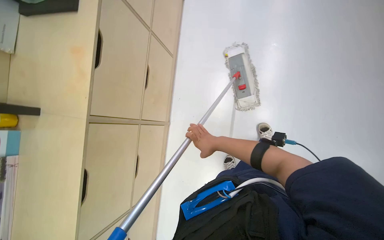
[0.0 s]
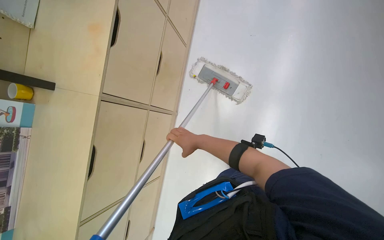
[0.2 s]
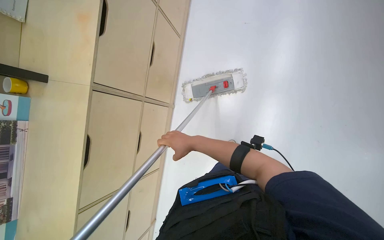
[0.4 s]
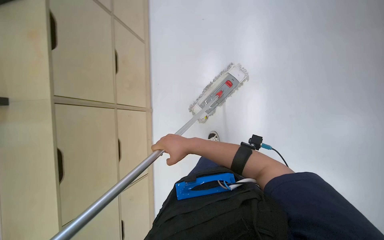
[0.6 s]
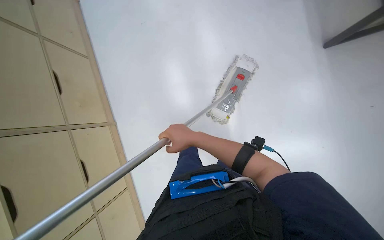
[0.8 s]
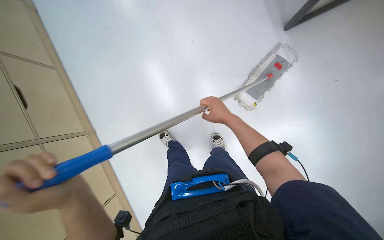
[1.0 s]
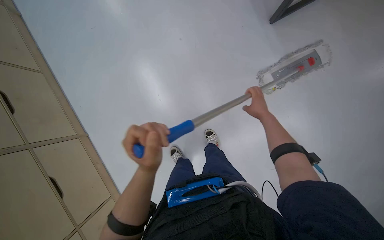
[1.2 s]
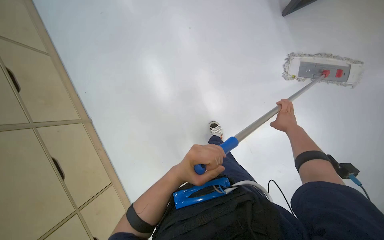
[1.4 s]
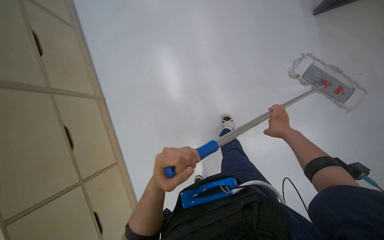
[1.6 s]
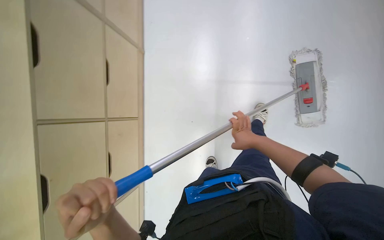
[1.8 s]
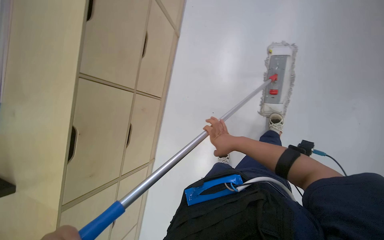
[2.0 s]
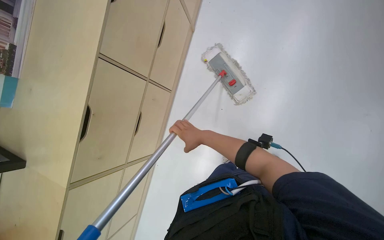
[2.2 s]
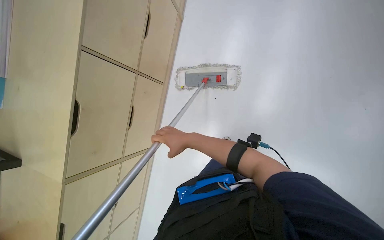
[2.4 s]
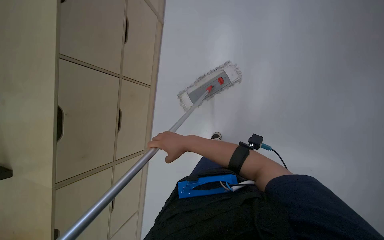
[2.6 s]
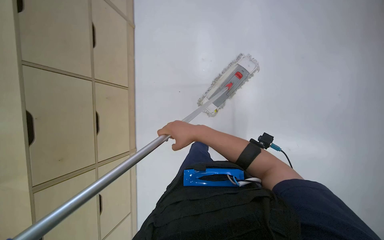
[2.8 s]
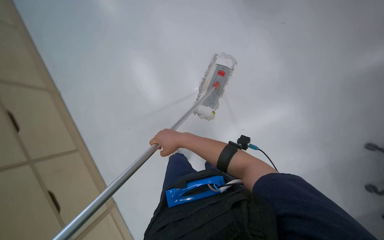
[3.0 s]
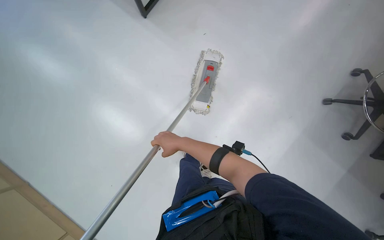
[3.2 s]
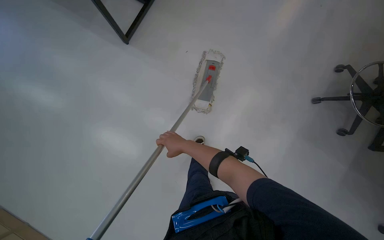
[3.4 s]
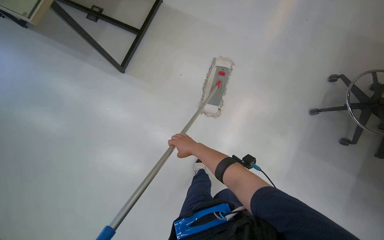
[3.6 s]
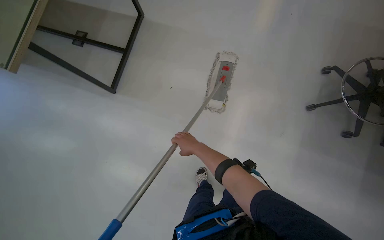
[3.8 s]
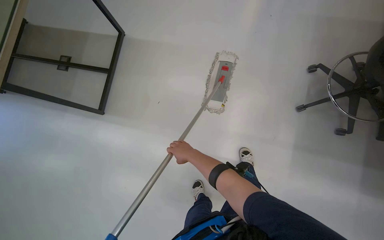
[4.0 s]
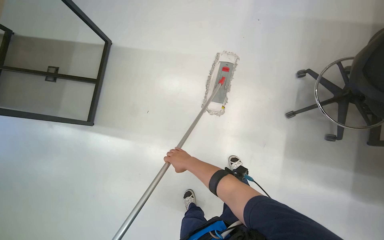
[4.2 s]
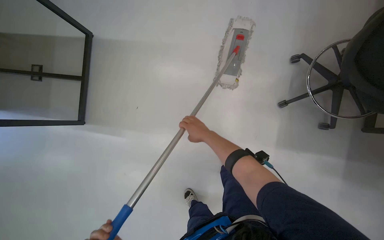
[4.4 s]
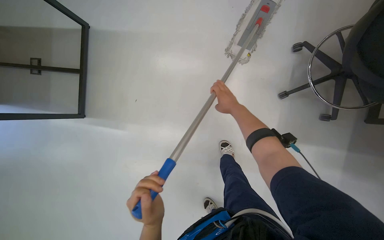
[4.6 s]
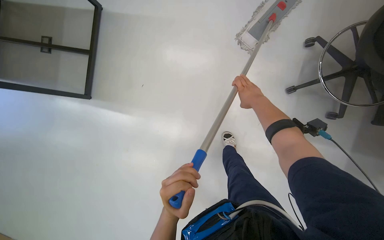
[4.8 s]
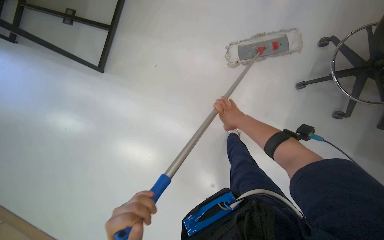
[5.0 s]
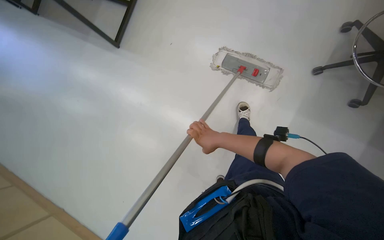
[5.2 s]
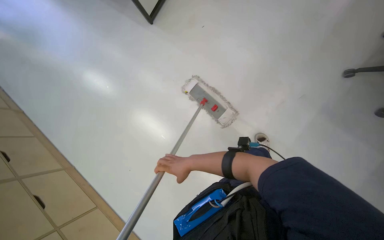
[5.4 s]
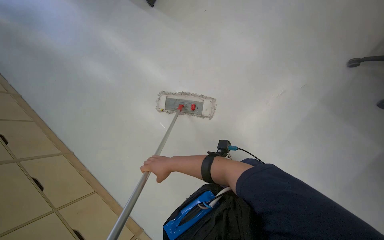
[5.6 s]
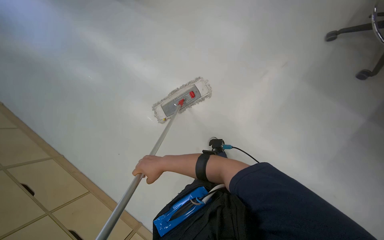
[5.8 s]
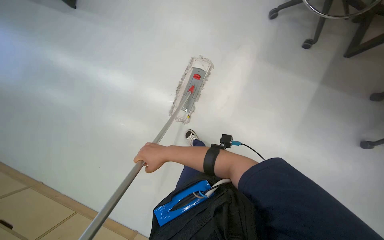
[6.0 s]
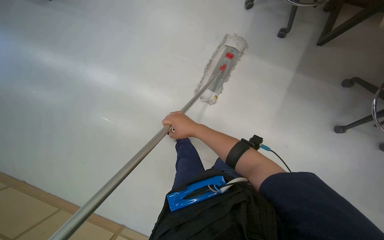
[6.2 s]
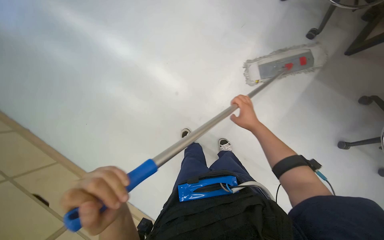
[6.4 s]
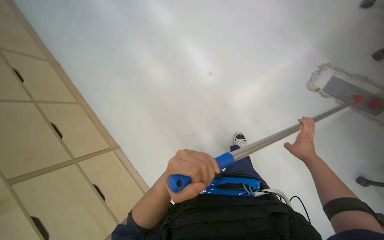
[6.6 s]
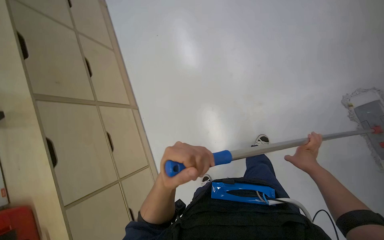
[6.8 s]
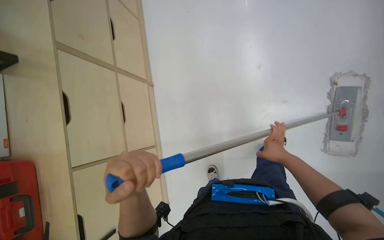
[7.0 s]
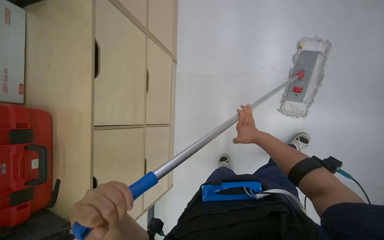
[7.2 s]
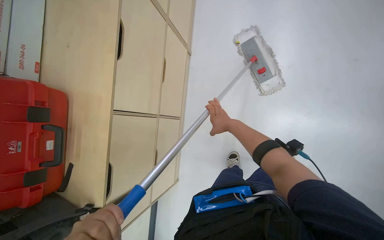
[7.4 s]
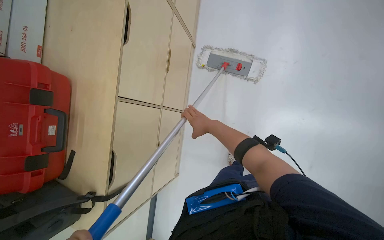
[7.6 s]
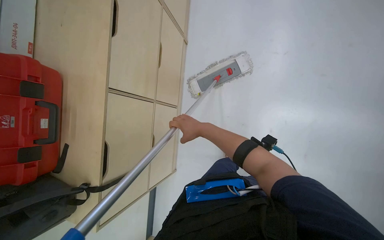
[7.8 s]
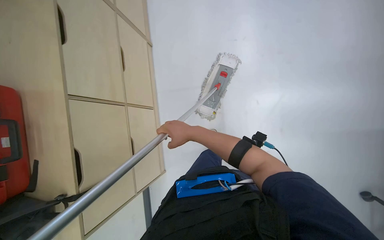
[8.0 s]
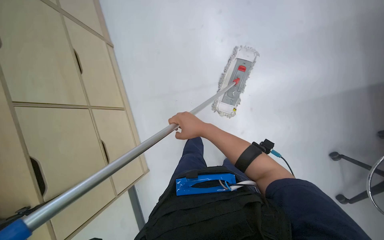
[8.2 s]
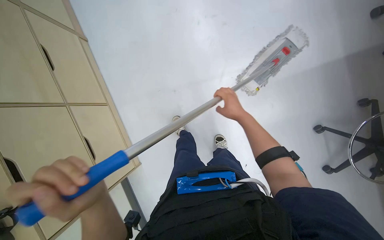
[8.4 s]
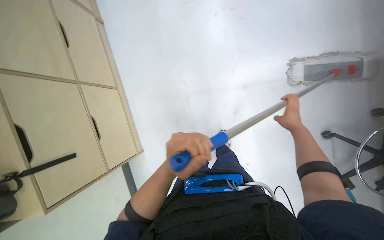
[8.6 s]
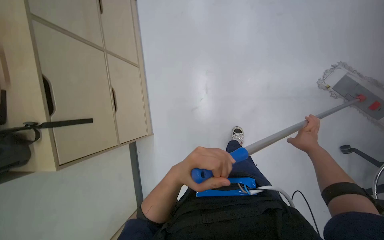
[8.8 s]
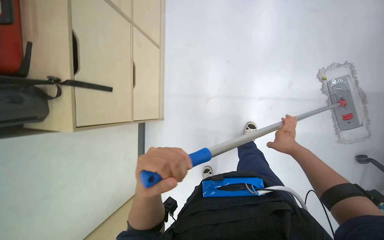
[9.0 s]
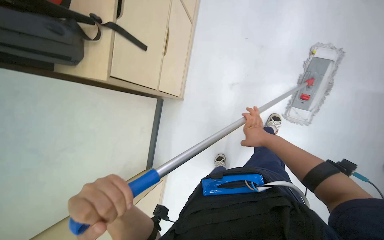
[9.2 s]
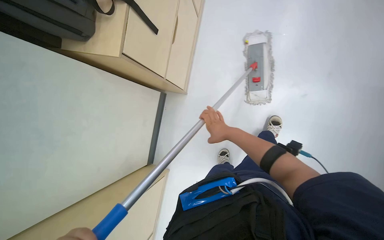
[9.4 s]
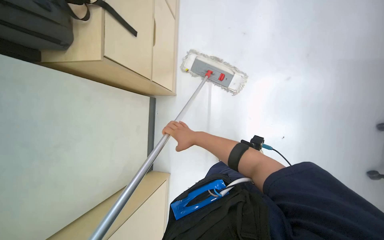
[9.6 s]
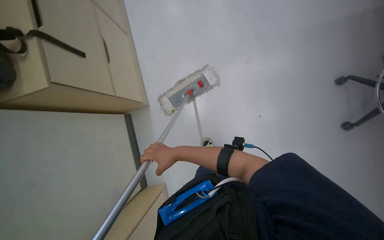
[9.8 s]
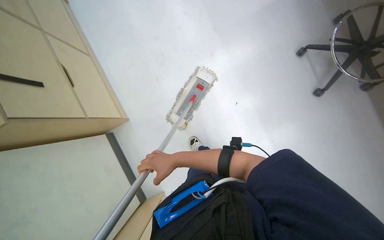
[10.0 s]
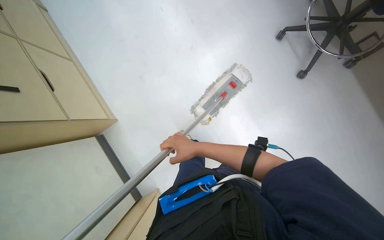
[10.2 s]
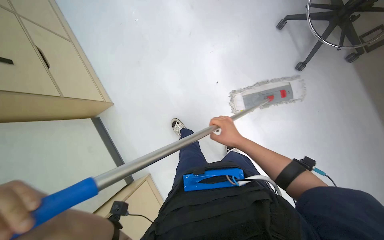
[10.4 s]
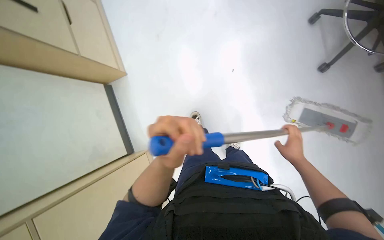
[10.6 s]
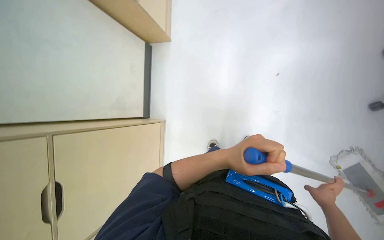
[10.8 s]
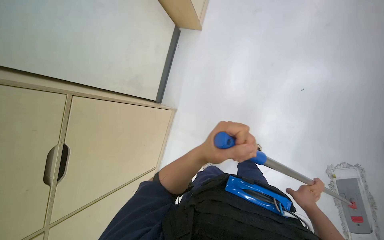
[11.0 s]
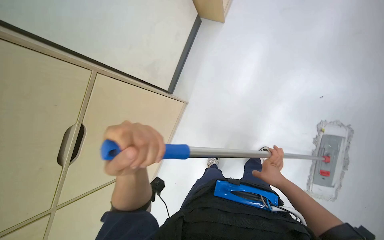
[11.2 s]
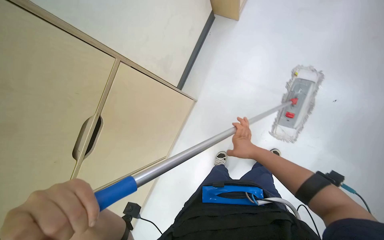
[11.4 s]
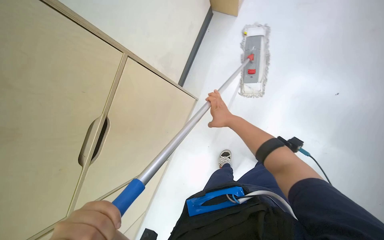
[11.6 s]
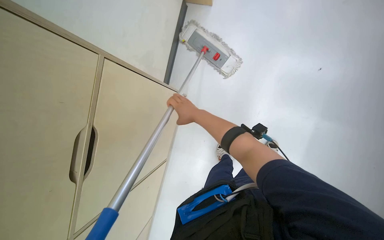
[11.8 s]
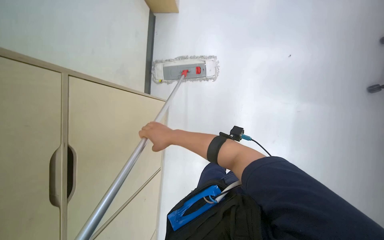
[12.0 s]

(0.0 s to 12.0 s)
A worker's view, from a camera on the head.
Job: mopping floor.
The whole recording: Mopping office floor. The worker mops the office floor, moving chairs and opening a glass door to clean the entire area.
0.0 s - 1.6 s: The view swings roughly 15 degrees to the left. The right hand goes some 20 cm to the right.
1.6 s - 3.0 s: The right hand goes approximately 35 cm to the left.
3.0 s - 4.4 s: The right hand goes roughly 25 cm to the right.
4.4 s - 6.0 s: The wearer looks roughly 15 degrees further downward. The right hand heads down the picture and to the left, covering approximately 30 cm.
6.0 s - 7.6 s: The right hand reaches roughly 60 cm to the right, then returns.
7.6 s - 9.0 s: The right hand moves to the right, approximately 30 cm.

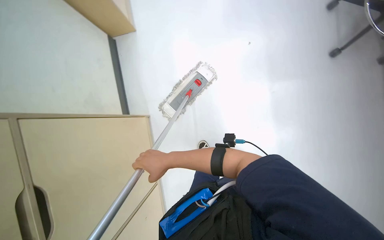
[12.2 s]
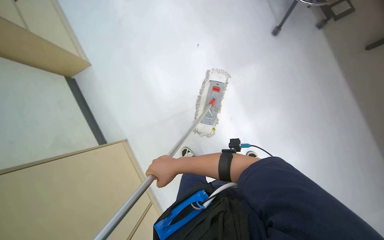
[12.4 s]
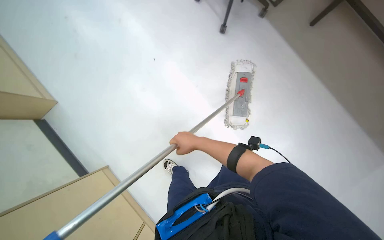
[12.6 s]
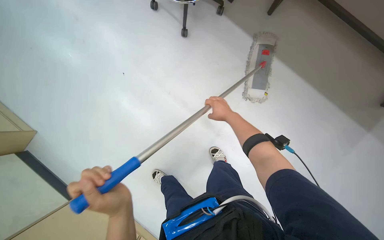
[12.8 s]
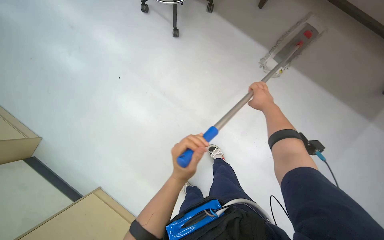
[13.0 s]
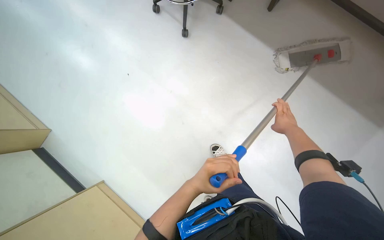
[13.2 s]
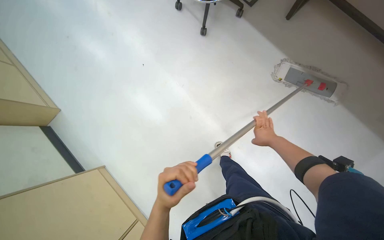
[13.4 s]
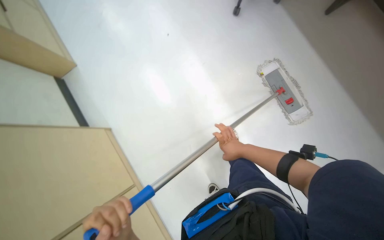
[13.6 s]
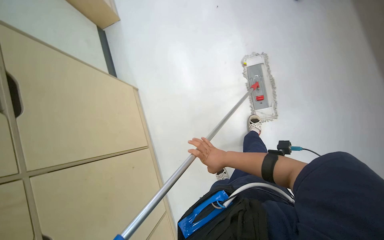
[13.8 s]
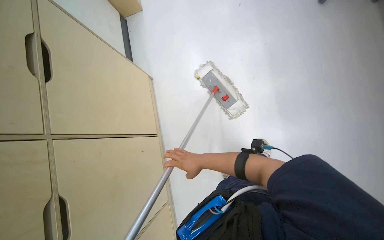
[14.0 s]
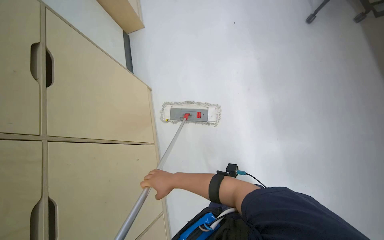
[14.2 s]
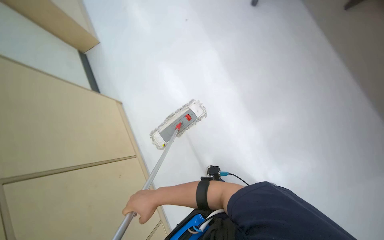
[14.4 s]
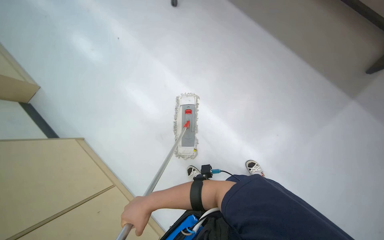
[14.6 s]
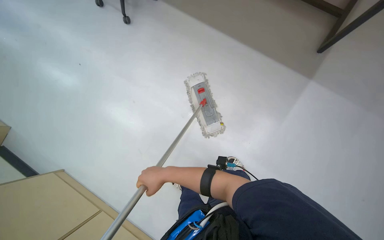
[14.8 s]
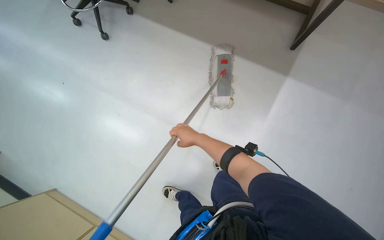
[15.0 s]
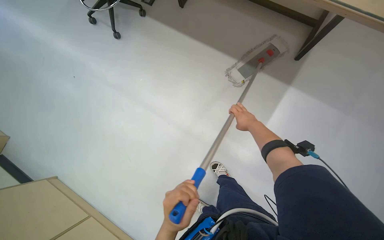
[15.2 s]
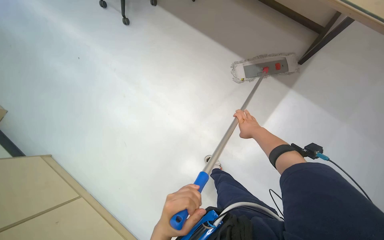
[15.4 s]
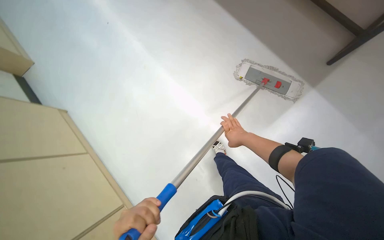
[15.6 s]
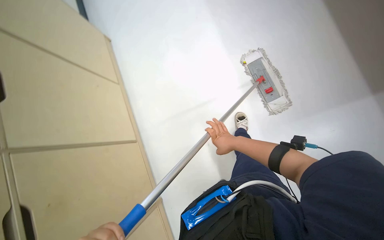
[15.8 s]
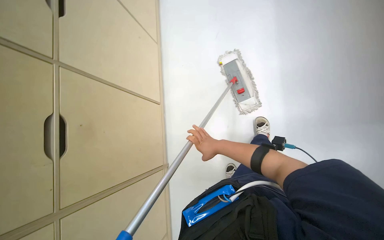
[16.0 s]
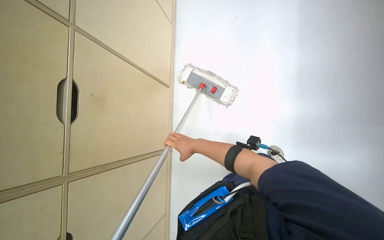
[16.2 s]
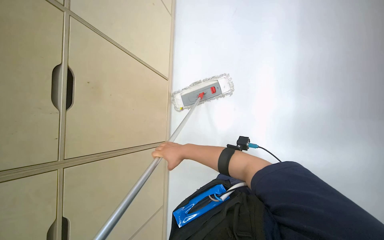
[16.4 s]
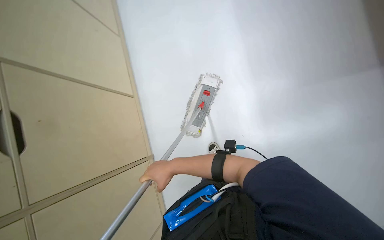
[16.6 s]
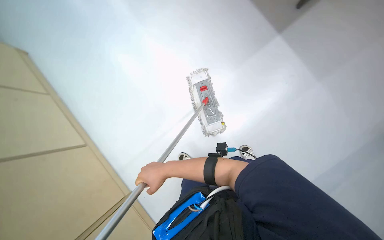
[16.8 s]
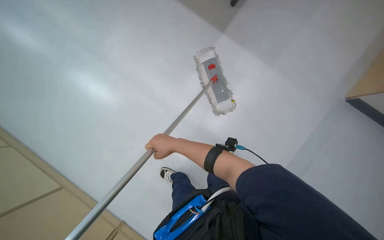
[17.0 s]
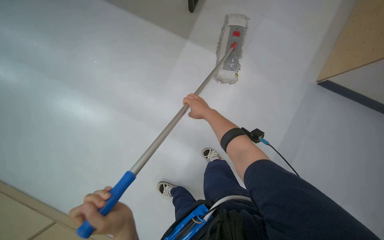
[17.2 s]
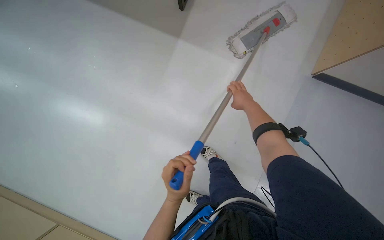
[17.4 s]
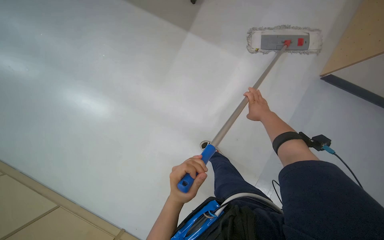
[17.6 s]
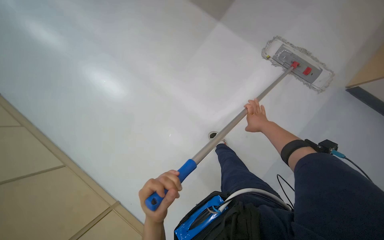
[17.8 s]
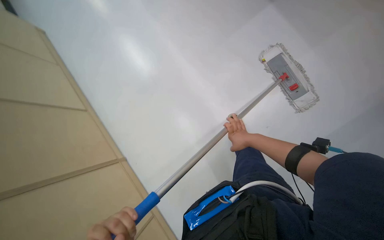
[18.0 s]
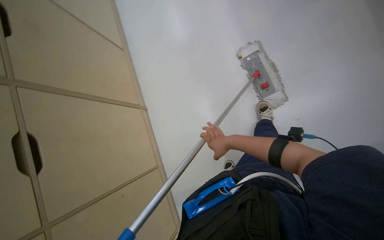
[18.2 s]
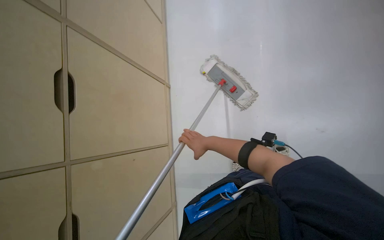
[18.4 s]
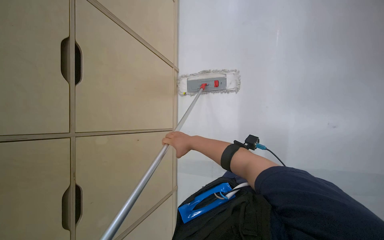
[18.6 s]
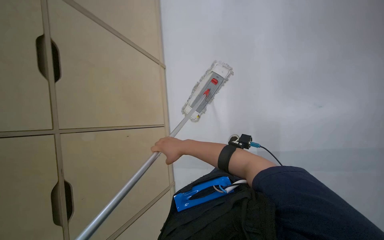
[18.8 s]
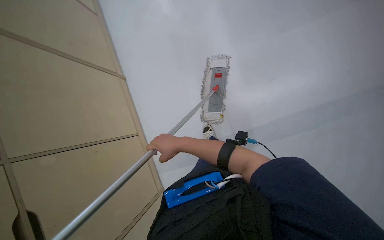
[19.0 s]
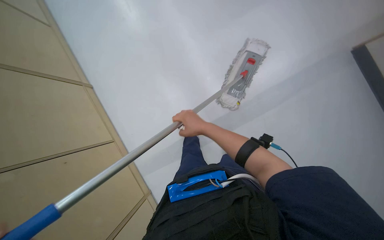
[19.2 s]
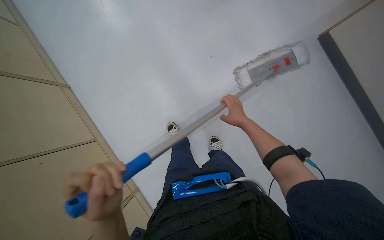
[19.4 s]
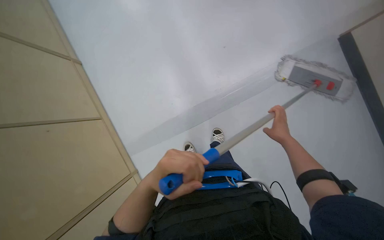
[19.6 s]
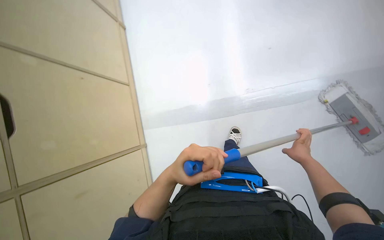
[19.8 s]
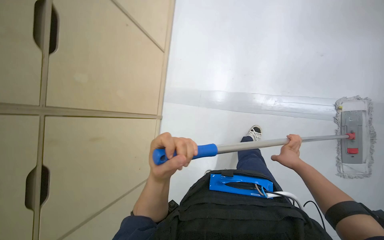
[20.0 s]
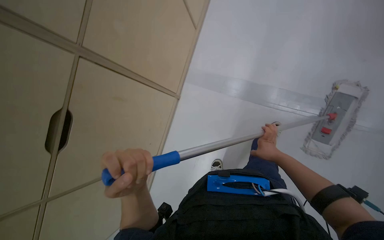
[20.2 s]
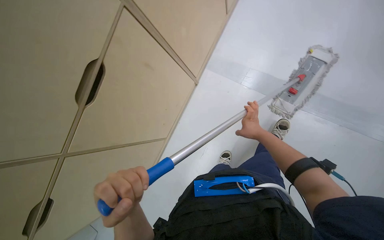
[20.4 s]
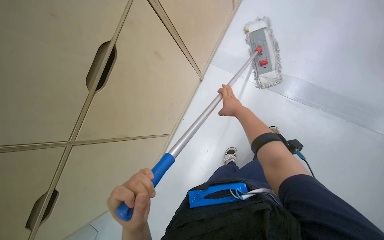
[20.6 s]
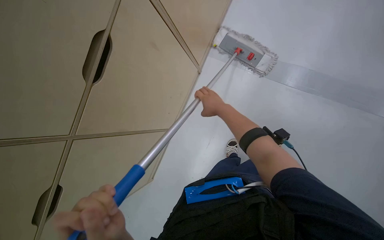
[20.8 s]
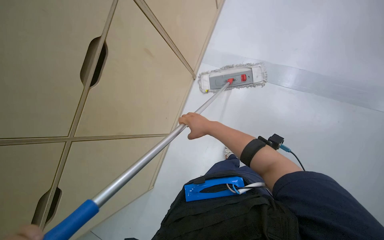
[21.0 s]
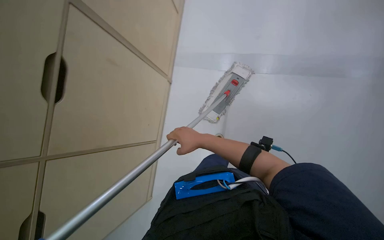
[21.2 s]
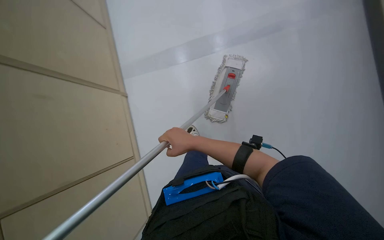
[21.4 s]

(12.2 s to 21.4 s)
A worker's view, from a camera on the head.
Job: mopping floor.
The whole recording: Mopping office floor. The worker mops the office floor, moving chairs and opening a glass door to clean the entire area.
15.2 s - 16.8 s: The right hand goes about 20 cm to the left.
19.8 s - 21.4 s: The right hand heads to the left, covering roughly 30 cm.
